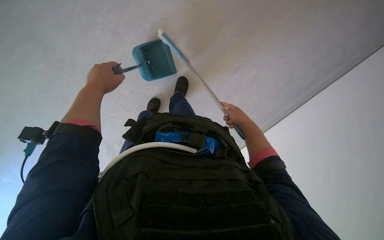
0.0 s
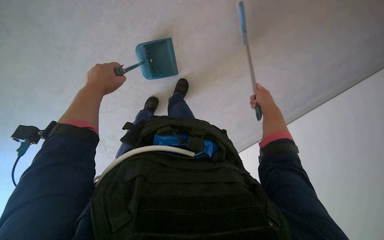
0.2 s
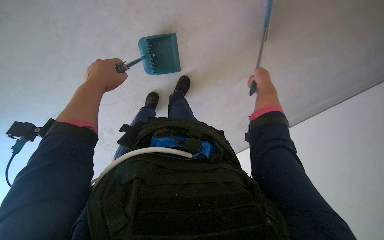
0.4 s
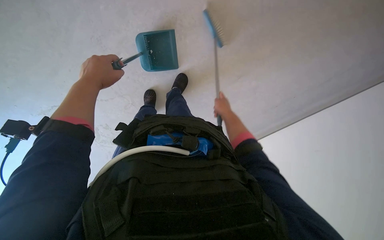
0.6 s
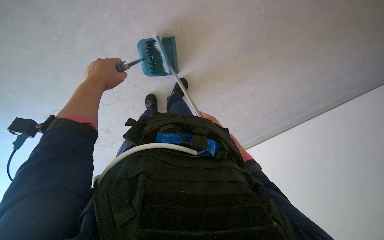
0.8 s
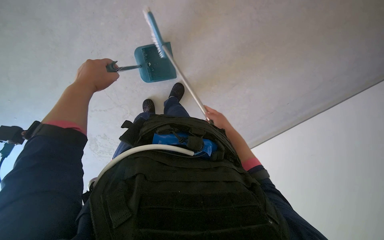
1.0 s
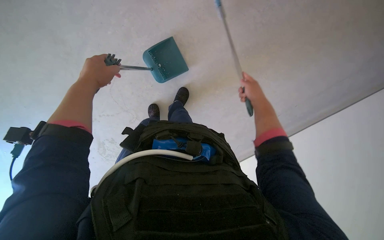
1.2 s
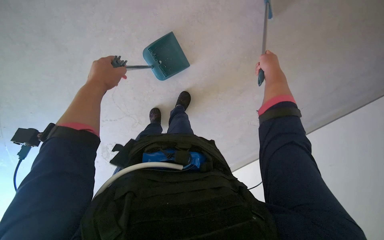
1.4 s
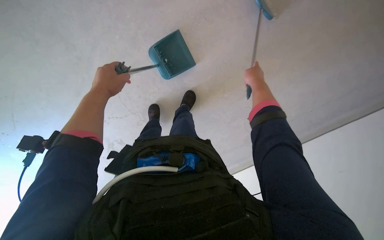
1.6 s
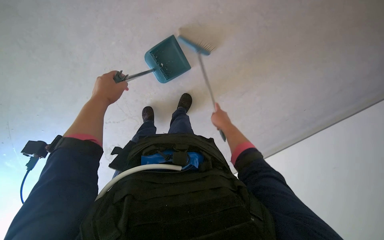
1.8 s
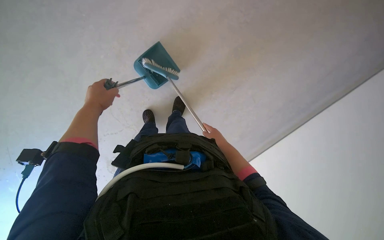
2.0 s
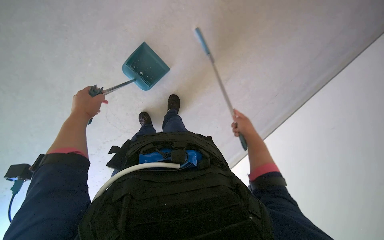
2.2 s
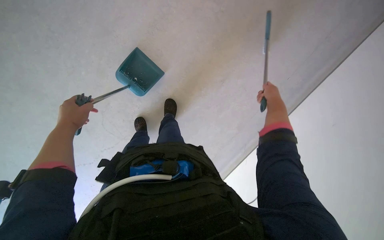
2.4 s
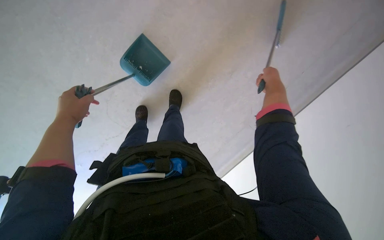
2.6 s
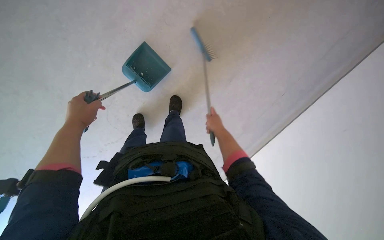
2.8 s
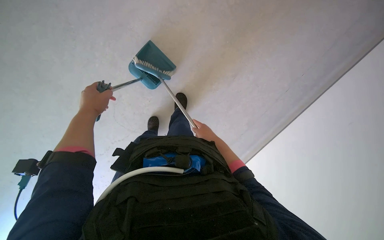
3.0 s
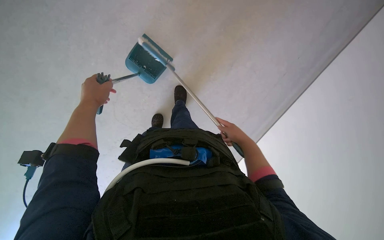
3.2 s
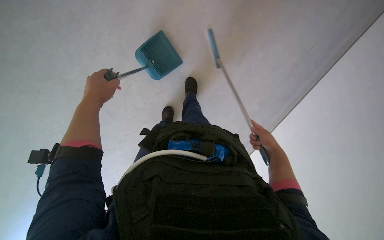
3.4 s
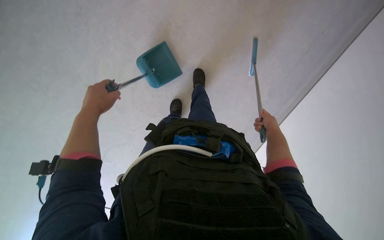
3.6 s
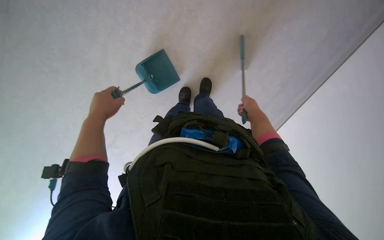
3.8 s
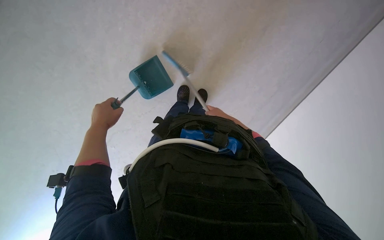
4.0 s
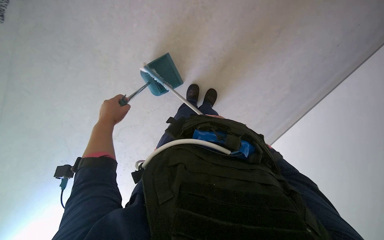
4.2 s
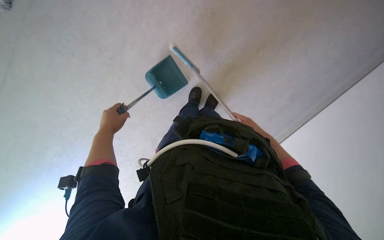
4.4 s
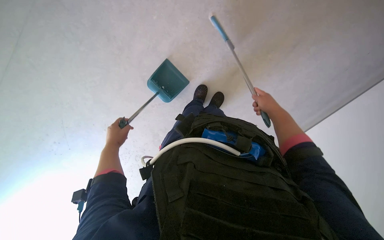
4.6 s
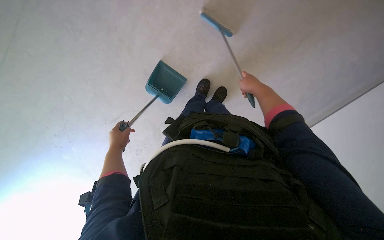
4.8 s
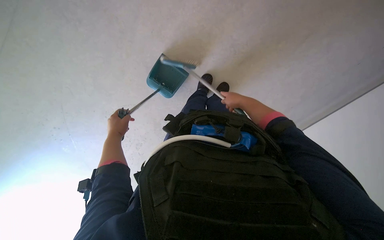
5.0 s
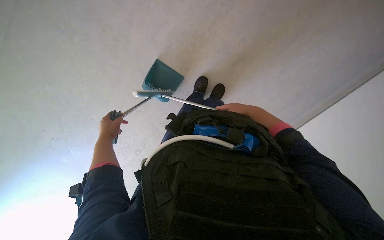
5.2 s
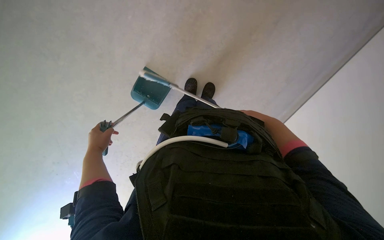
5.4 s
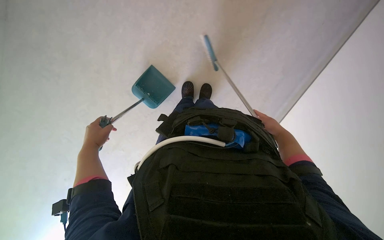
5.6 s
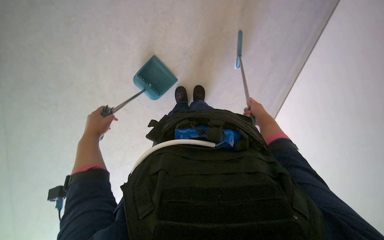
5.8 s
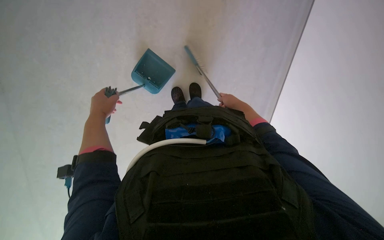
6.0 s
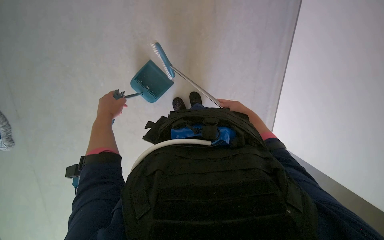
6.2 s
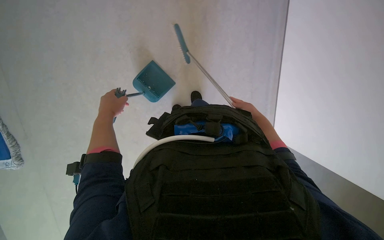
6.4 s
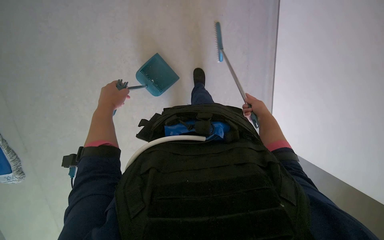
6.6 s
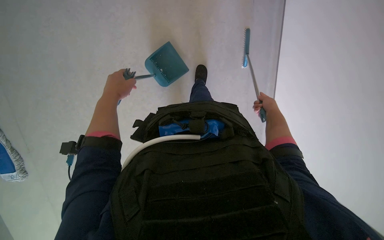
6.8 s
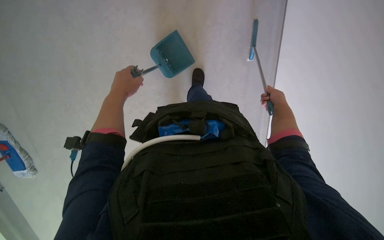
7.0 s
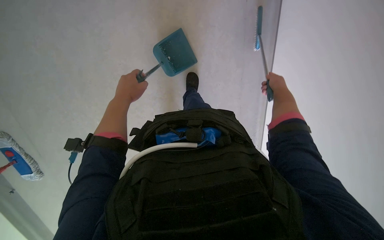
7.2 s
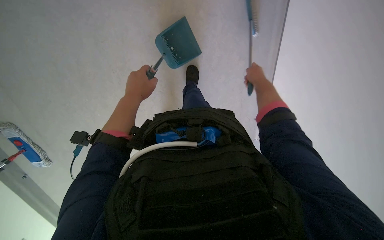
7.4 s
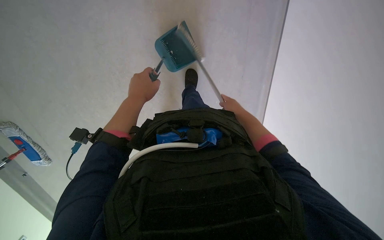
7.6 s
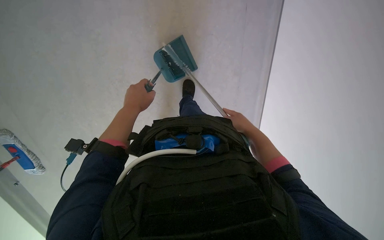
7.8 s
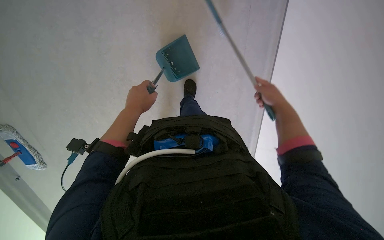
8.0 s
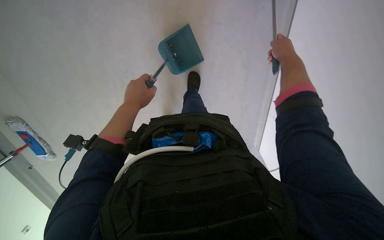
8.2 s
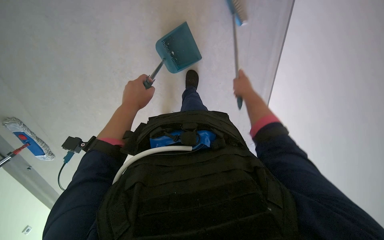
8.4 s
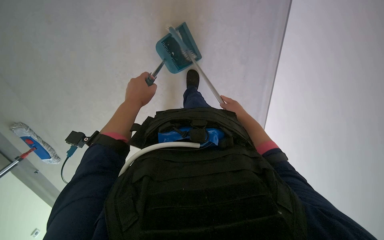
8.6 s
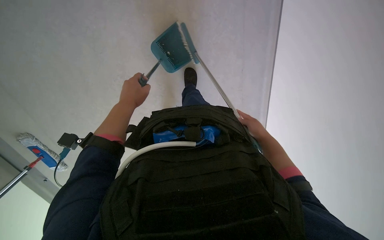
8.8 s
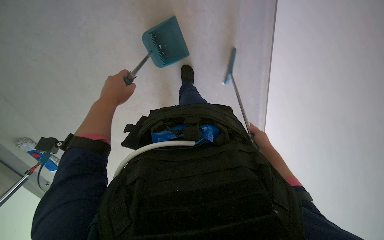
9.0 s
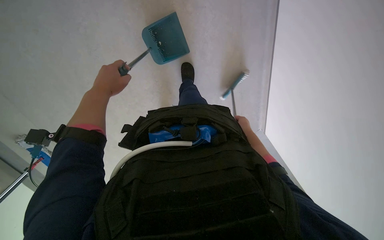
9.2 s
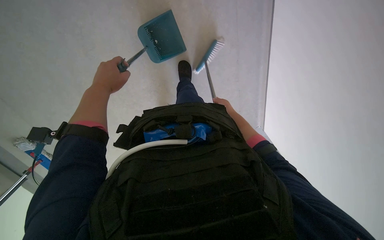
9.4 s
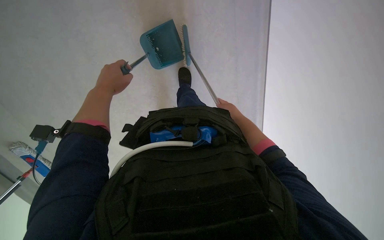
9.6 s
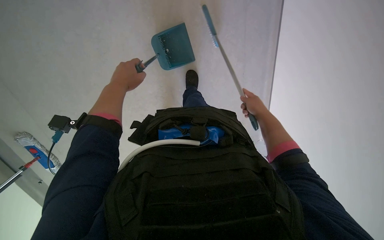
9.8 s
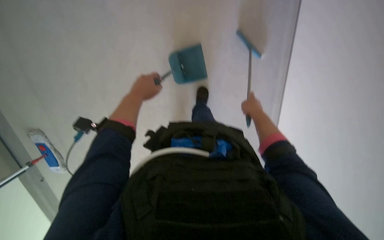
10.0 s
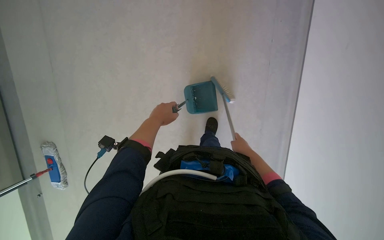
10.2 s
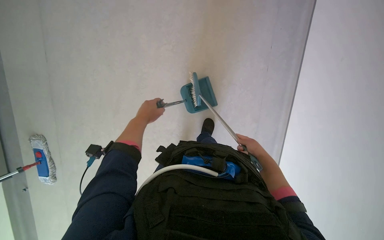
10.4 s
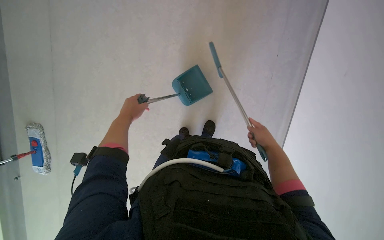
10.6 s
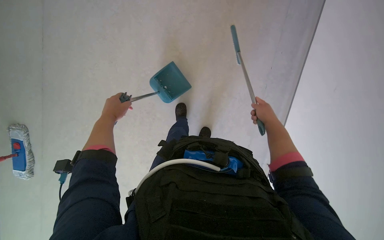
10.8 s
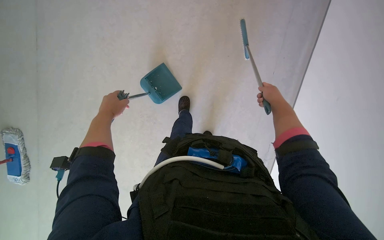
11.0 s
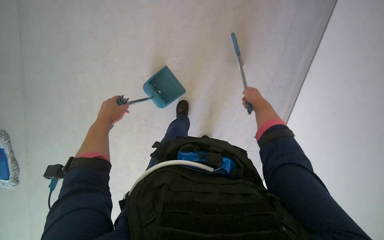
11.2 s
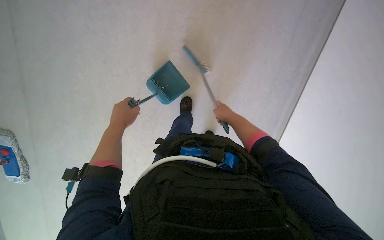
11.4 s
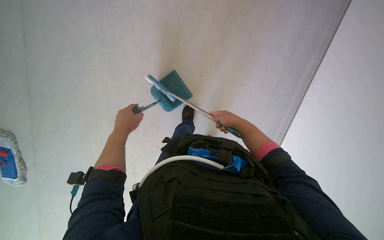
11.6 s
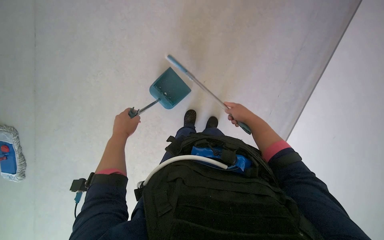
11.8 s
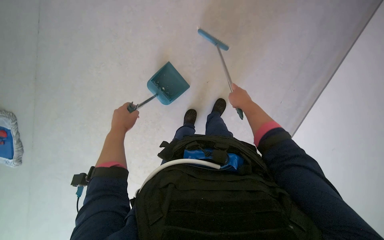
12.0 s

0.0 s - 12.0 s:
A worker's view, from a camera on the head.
Job: sweeping floor.
The whole recording: Sweeping floor with brush. The worker sweeps the floor using a small brush and dustpan.
0.0 s - 1.6 s: The right hand goes up and down the picture, approximately 20 cm each way, reversing 2 times.
4.4 s - 6.0 s: The scene turns some 25 degrees counterclockwise in the picture.
6.0 s - 7.6 s: The camera pitches downward, by some 15 degrees. The right hand travels nearer to the camera and back again, roughly 5 cm each way, while the left hand travels to the right by about 10 cm.
7.6 s - 9.0 s: The right hand heads down the picture and to the right, covering about 20 cm. Meanwhile the left hand goes some 10 cm to the left.
9.0 s - 10.4 s: The camera pitches upward, by some 20 degrees. The right hand swings nearer and farther, about 20 cm each way, with 3 reversals.
10.4 s - 12.0 s: The right hand moves up and down the picture over about 20 cm, changing direction 2 times. Meanwhile the left hand moves to the left, approximately 10 cm.

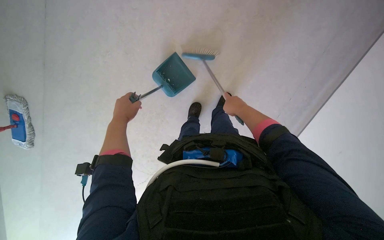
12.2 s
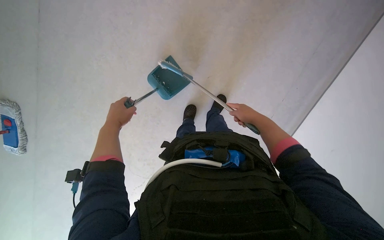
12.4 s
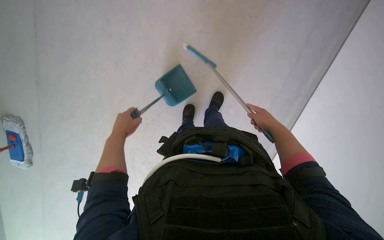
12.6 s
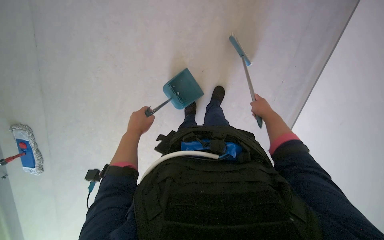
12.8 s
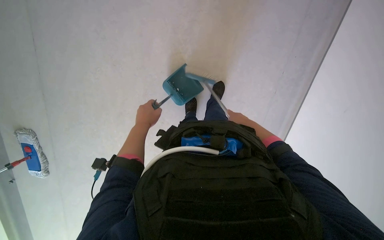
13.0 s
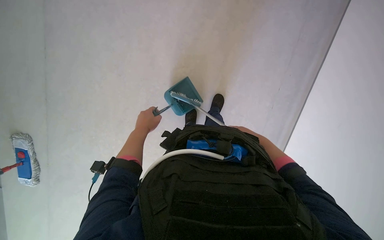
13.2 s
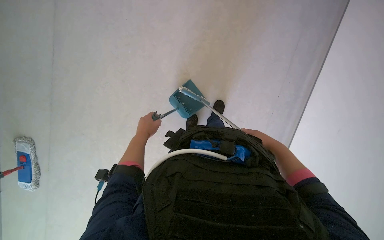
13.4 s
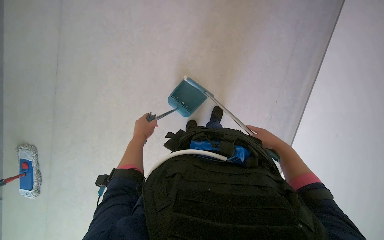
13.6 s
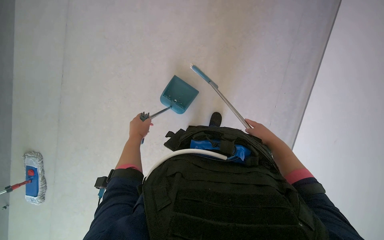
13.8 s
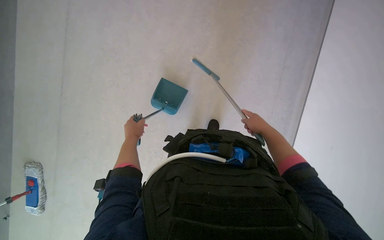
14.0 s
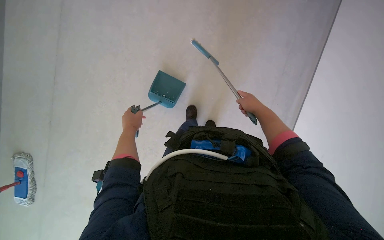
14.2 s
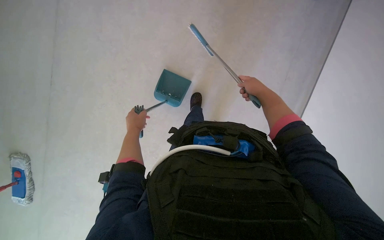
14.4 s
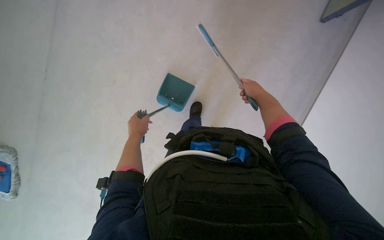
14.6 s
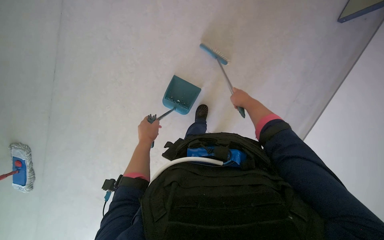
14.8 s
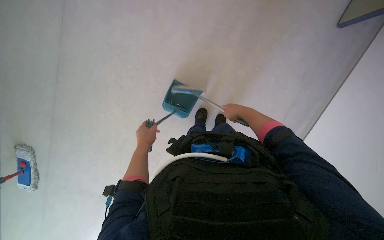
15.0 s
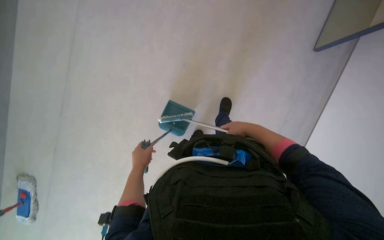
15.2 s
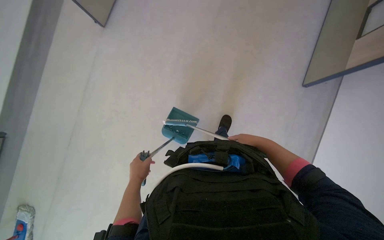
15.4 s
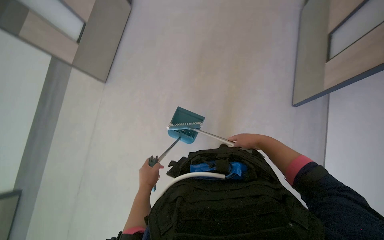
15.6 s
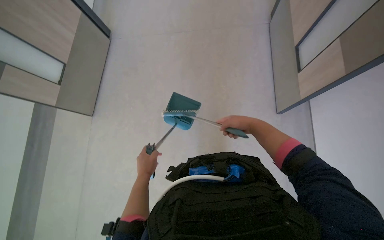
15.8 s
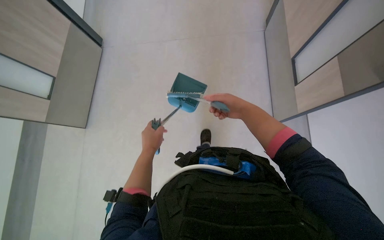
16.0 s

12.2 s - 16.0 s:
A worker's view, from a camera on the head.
Job: sweeping floor.
The whole recording: Sweeping floor with brush. The worker sweeps the floor using a small brush and dustpan.
12.2 s - 13.4 s: The right hand shifts about 25 cm to the right and down the picture.
13.4 s - 14.8 s: The right hand heads up the picture and to the left, covering some 25 cm.
14.8 s - 16.0 s: The view tilts about 20 degrees upward. The right hand travels nearer to the camera by some 15 cm.

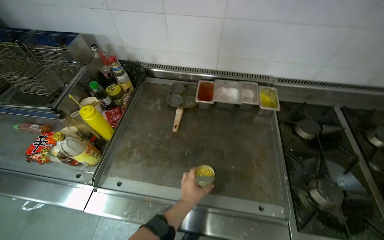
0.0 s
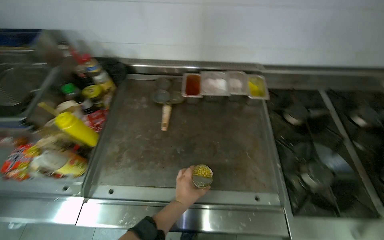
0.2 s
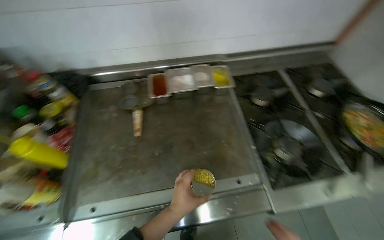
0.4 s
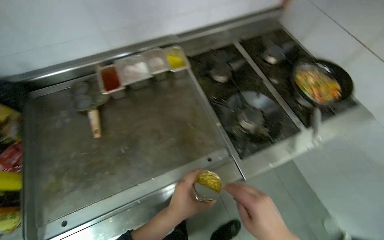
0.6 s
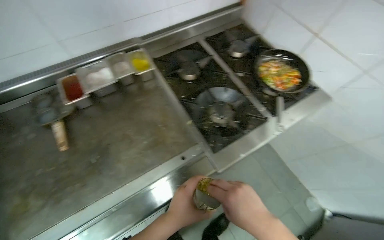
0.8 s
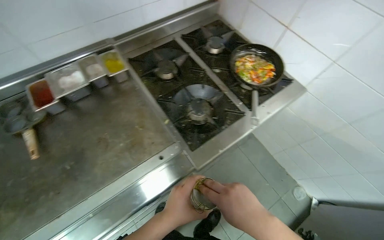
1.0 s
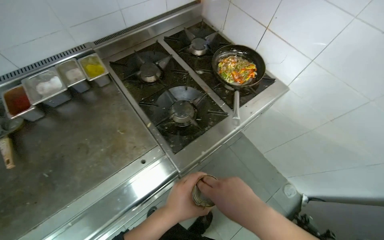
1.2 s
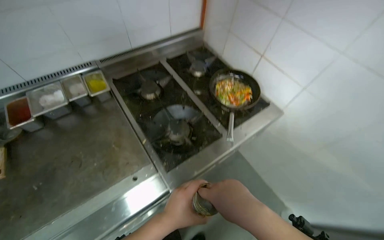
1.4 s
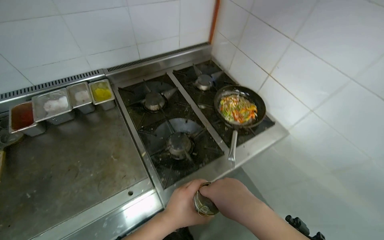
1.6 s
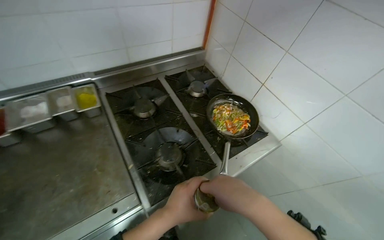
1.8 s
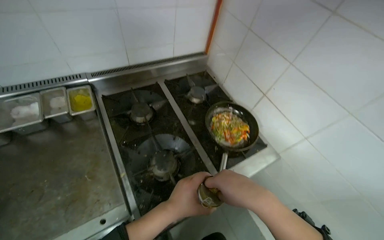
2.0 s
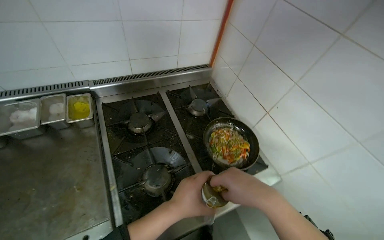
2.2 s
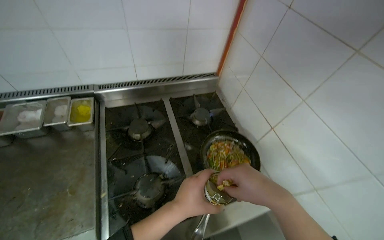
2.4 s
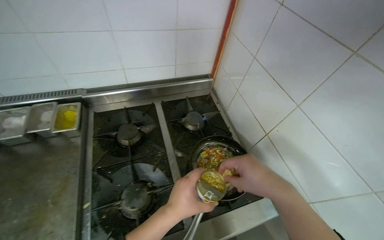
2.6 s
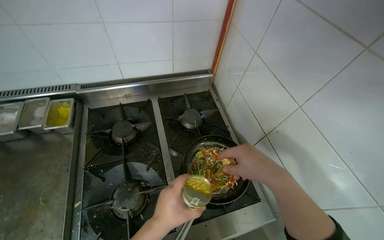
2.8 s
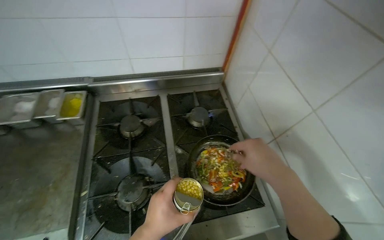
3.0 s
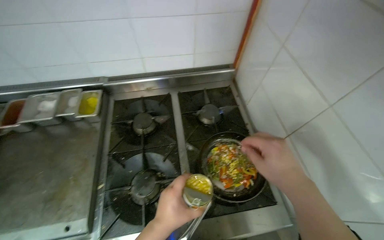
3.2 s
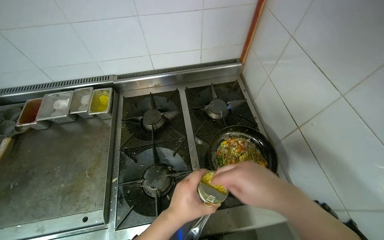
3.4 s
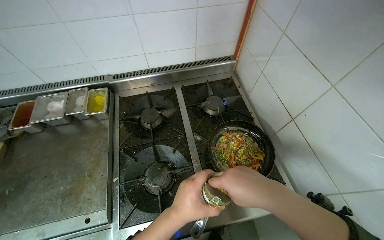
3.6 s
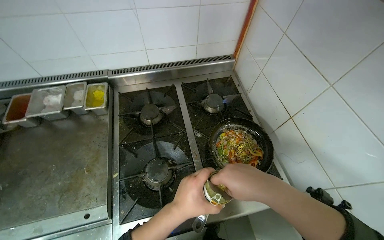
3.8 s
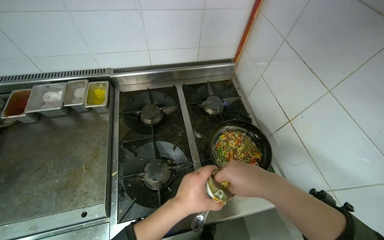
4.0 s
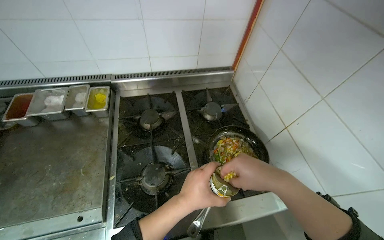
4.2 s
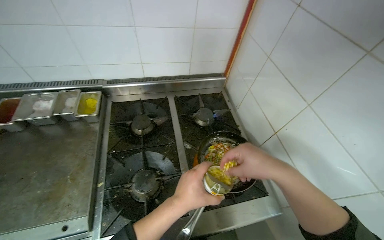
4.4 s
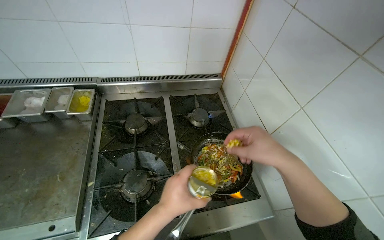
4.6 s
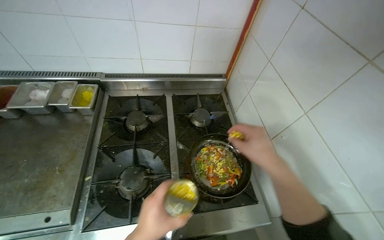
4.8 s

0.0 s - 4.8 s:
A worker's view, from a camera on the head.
Job: cooking food.
The whole recording: Cooking food in pan. The worker adds ingredients to a pan and stirs them on the stove.
0.0 s - 1.6 s: The camera travels some 40 cm. The head turns to the right by roughly 40 degrees.
1.6 s - 3.2 s: The wearer's head swings about 20 degrees to the left. The right hand travels to the right by some 35 cm.
